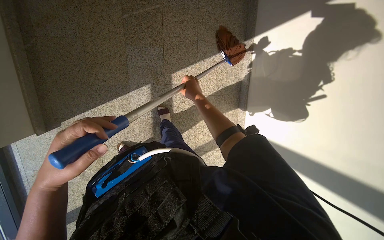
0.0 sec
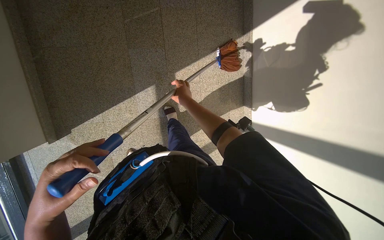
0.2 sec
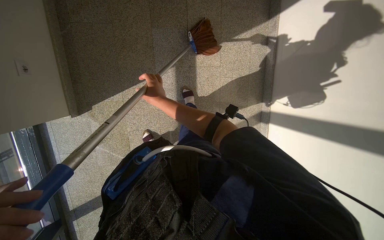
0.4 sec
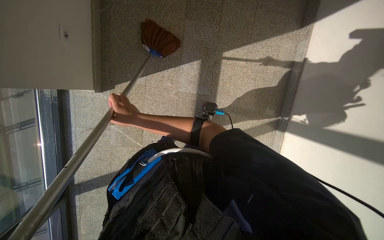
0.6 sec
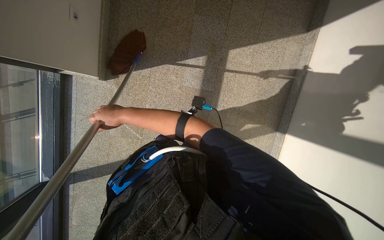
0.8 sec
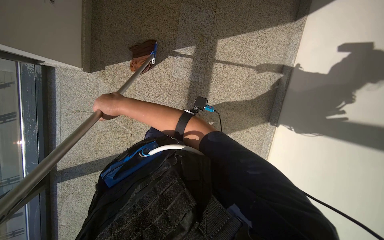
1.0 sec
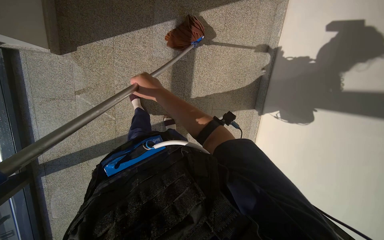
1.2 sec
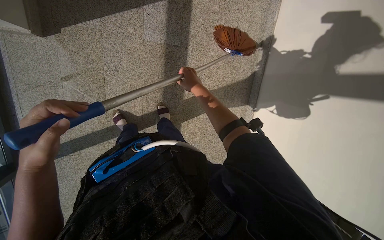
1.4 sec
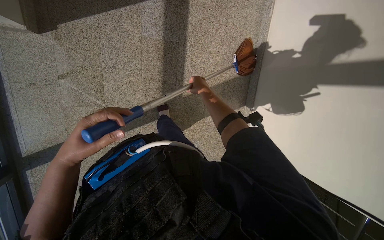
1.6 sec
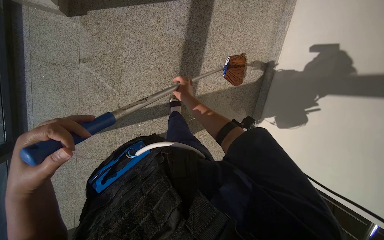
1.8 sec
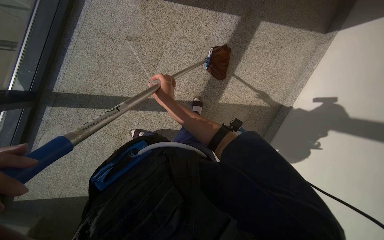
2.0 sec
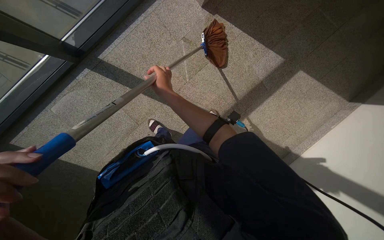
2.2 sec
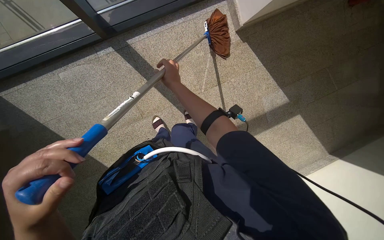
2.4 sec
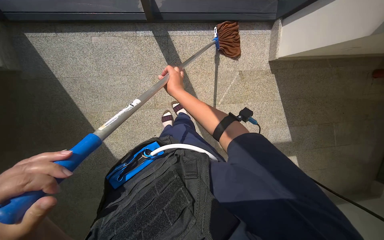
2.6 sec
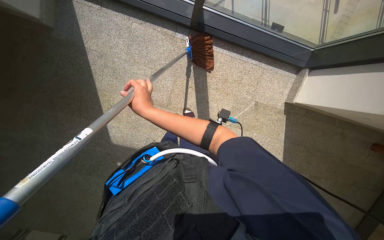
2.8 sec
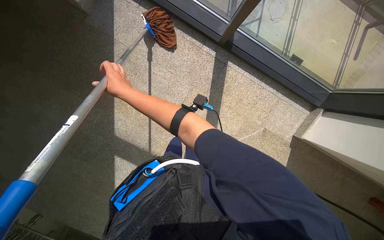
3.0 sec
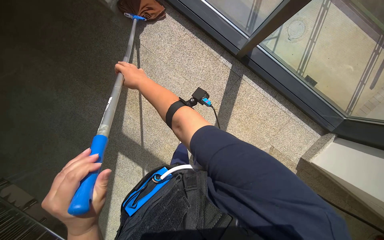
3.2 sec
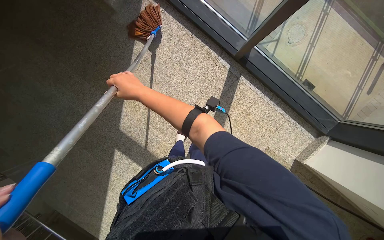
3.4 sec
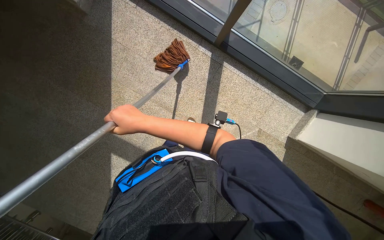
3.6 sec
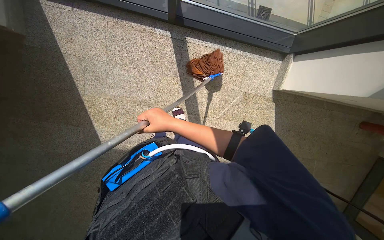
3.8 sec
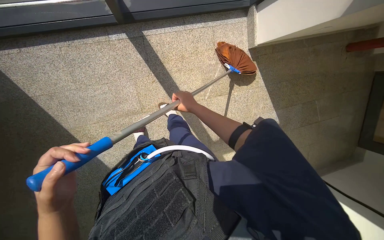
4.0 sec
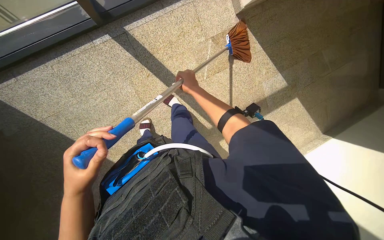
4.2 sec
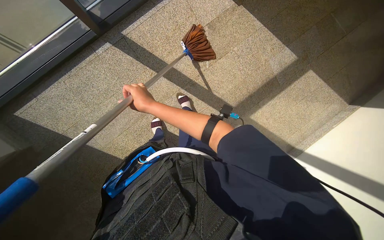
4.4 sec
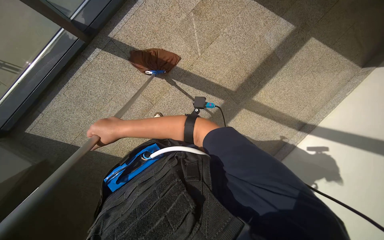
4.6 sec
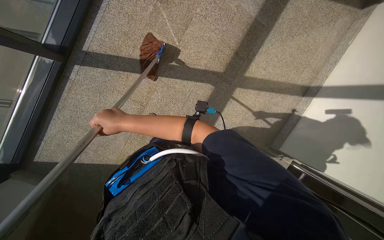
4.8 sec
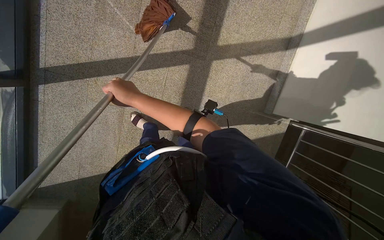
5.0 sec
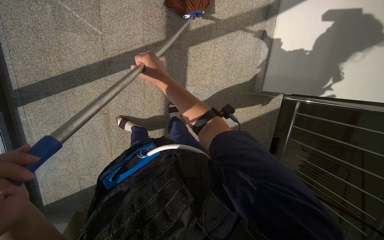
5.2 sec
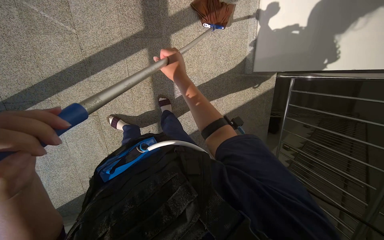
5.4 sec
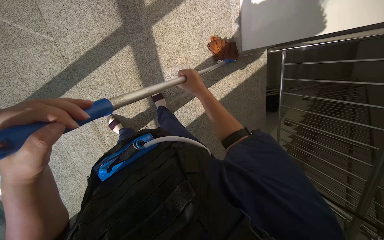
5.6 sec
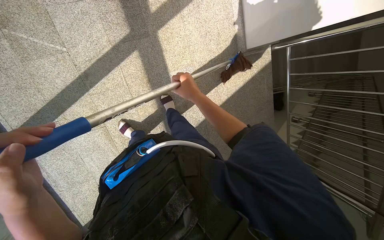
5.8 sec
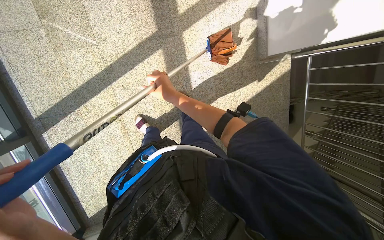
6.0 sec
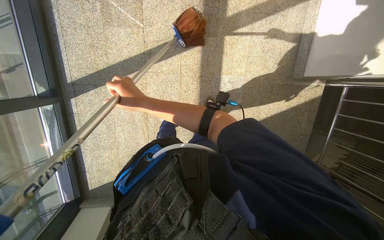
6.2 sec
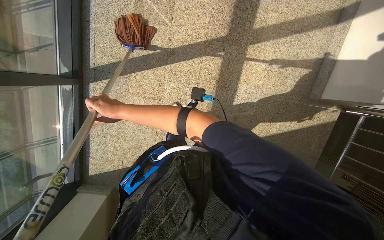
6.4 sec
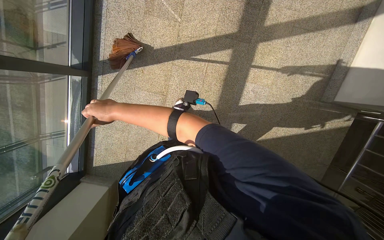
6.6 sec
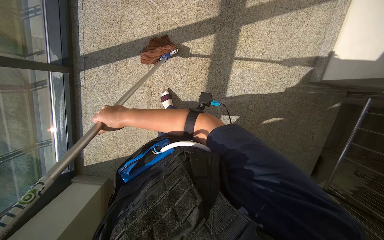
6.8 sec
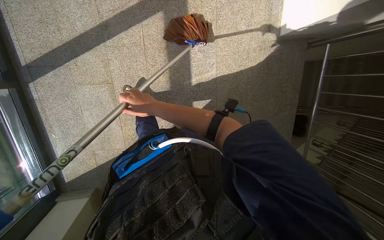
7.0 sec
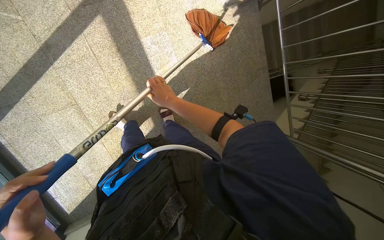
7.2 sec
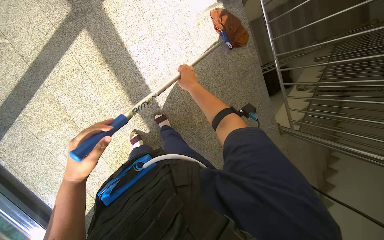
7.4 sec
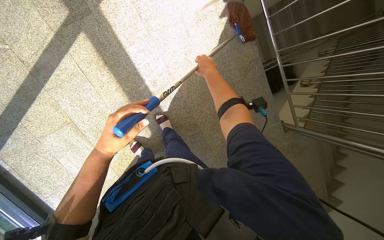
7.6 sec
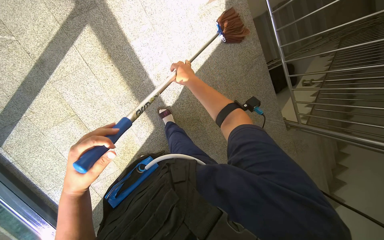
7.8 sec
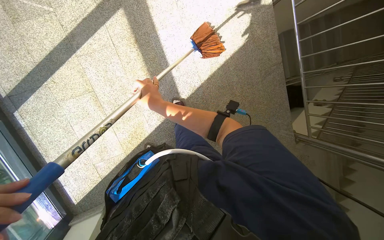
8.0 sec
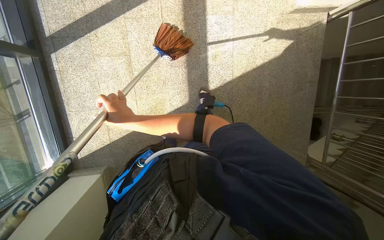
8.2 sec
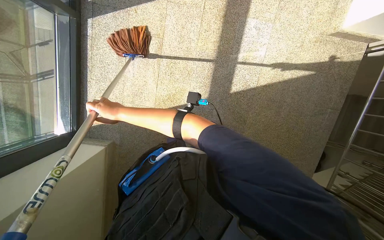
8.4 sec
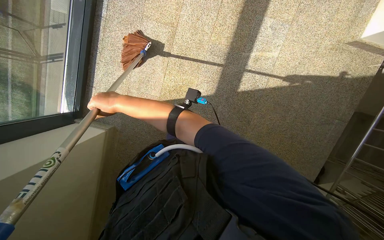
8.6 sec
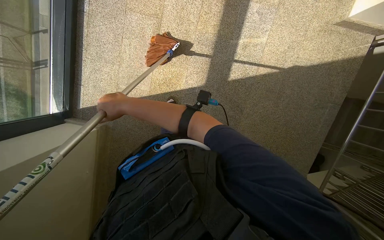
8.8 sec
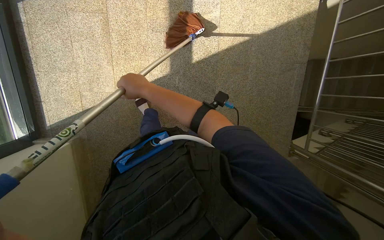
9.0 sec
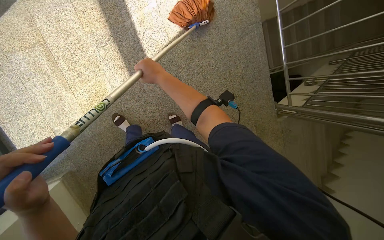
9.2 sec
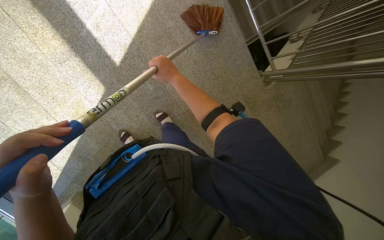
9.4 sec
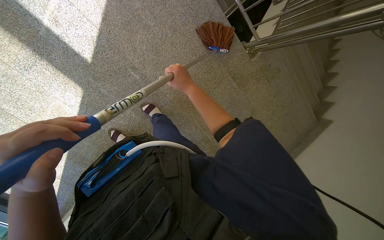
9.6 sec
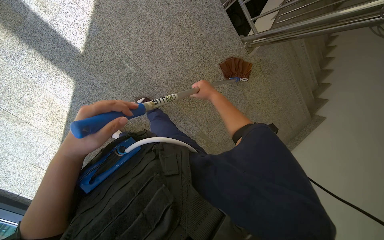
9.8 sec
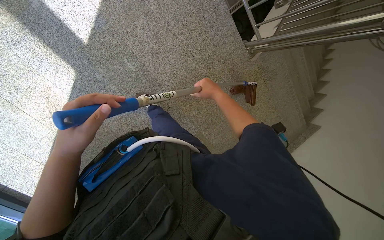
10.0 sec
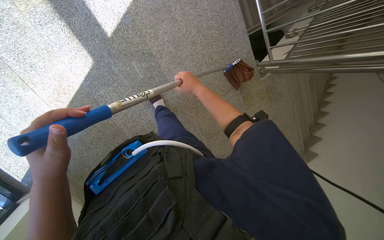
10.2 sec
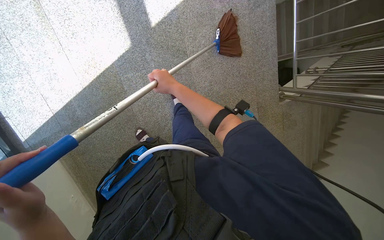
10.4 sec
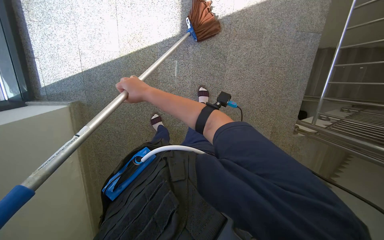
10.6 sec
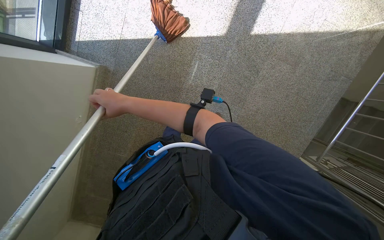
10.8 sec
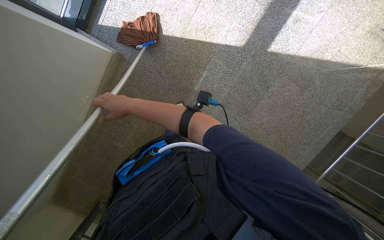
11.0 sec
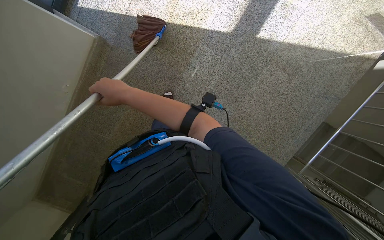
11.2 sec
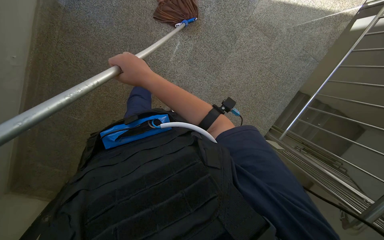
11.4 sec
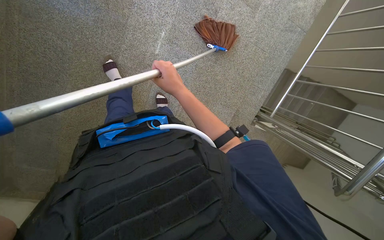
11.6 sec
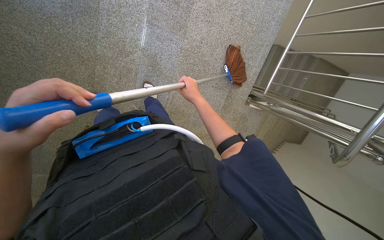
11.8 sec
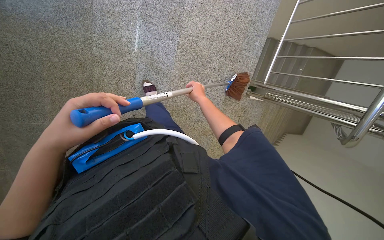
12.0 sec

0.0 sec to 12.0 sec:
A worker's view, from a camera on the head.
Job: sweeping floor.
The whole recording: Sweeping floor on landing. The worker sweeps the floor of the landing area with a broom.
1.6 sec to 3.0 sec: The wearer moves approximately 60 cm. The scene rotates clockwise by roughly 125 degrees.
3.0 sec to 4.4 sec: The view tilts about 15 degrees downward. The scene turns some 60 degrees counterclockwise in the picture.
4.4 sec to 6.0 sec: The camera pitches downward, by about 20 degrees. The scene rotates counterclockwise by approximately 60 degrees.
7.6 sec to 9.0 sec: The camera travels about 50 cm. The scene rotates clockwise by about 30 degrees.
10.4 sec to 12.0 sec: Everything in view rotates some 25 degrees clockwise.

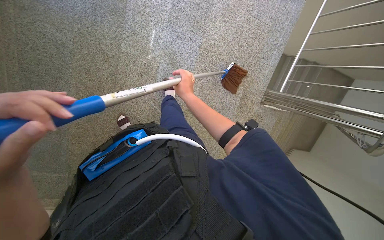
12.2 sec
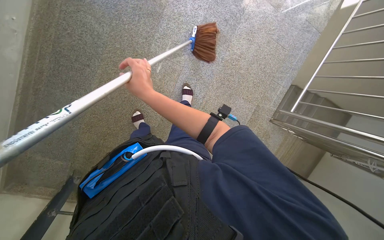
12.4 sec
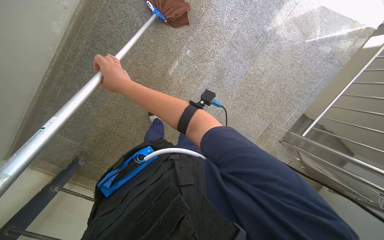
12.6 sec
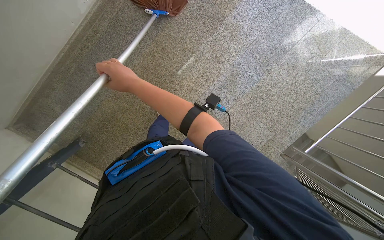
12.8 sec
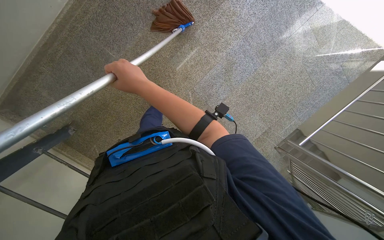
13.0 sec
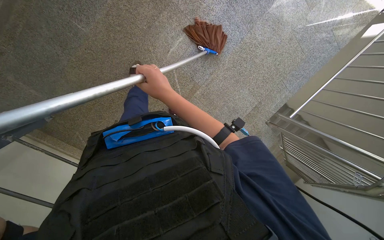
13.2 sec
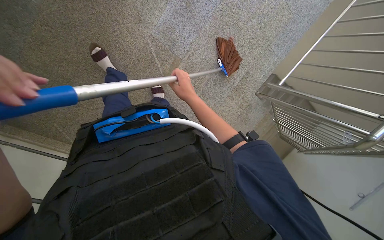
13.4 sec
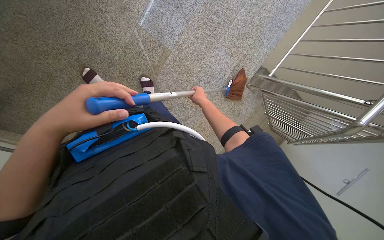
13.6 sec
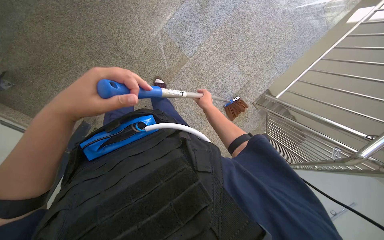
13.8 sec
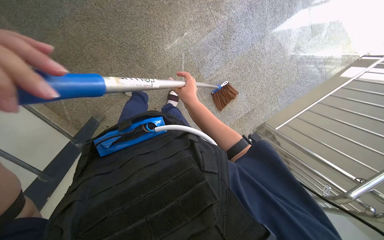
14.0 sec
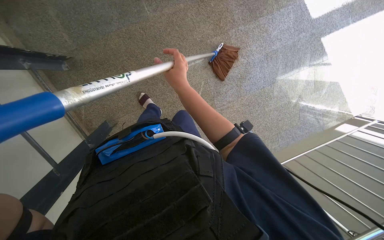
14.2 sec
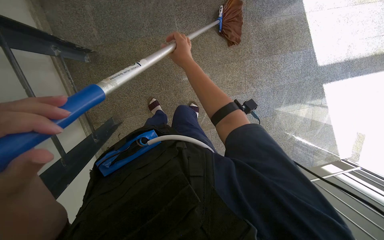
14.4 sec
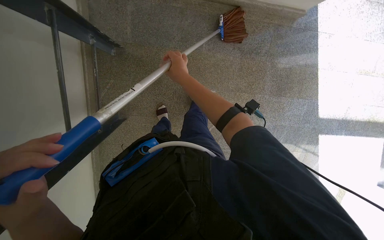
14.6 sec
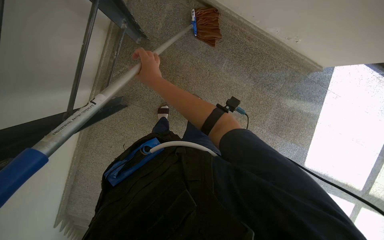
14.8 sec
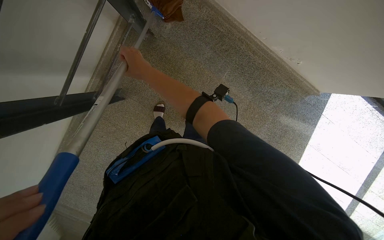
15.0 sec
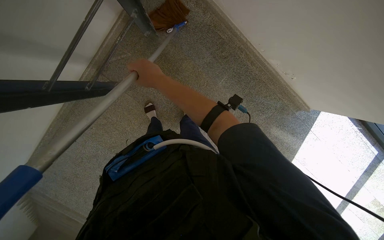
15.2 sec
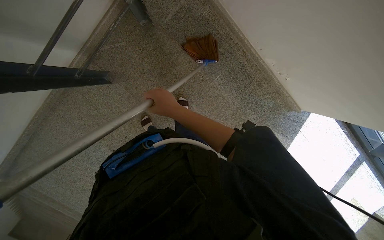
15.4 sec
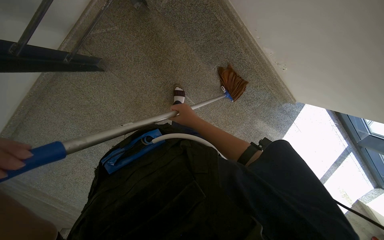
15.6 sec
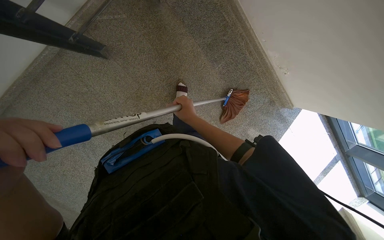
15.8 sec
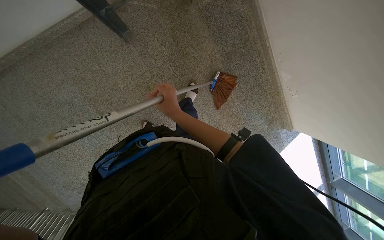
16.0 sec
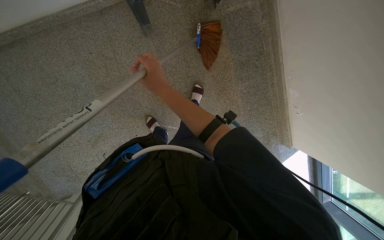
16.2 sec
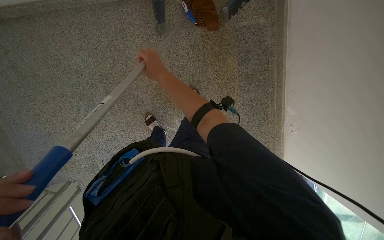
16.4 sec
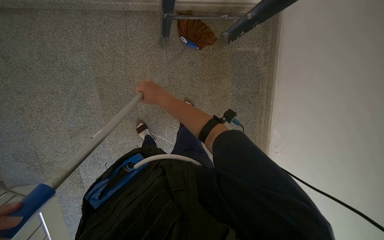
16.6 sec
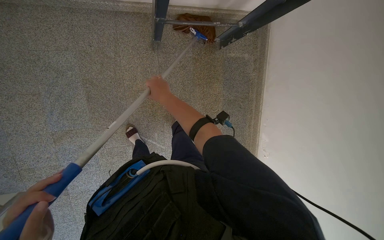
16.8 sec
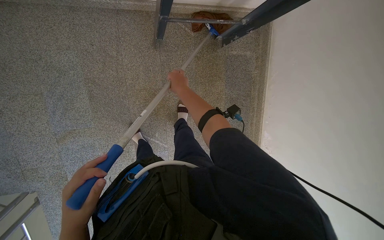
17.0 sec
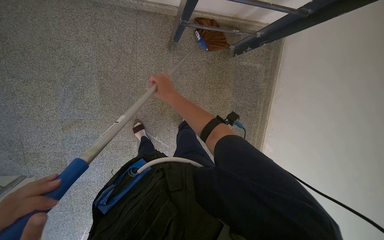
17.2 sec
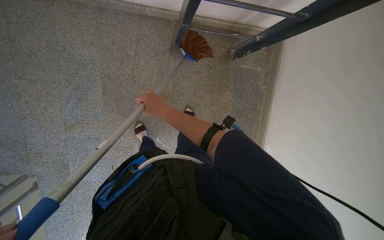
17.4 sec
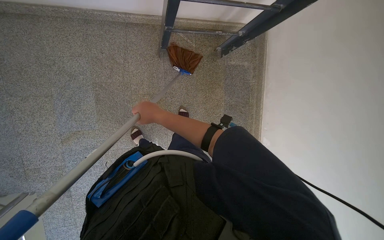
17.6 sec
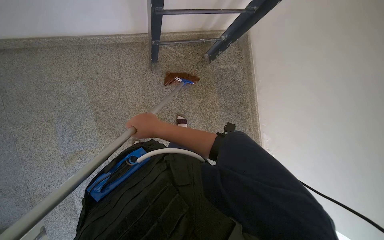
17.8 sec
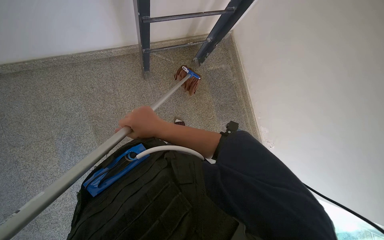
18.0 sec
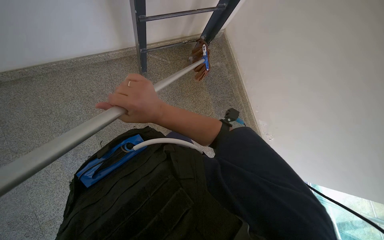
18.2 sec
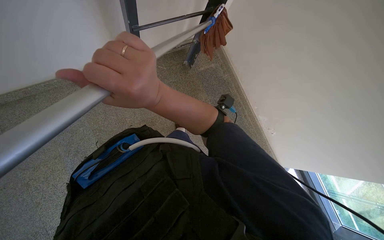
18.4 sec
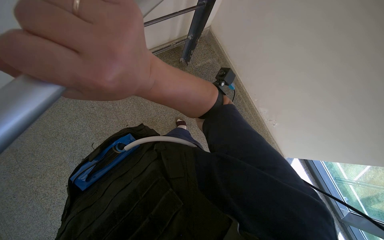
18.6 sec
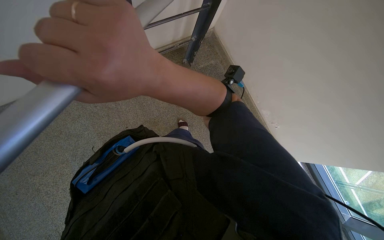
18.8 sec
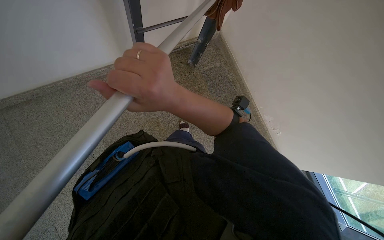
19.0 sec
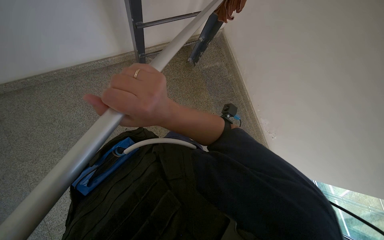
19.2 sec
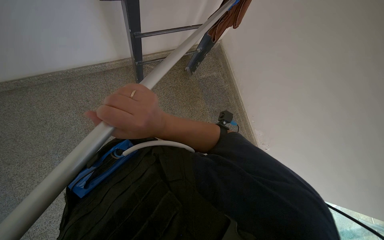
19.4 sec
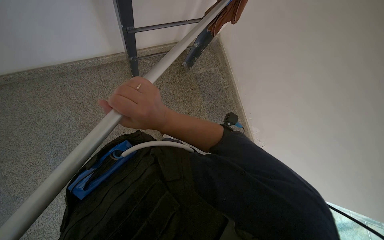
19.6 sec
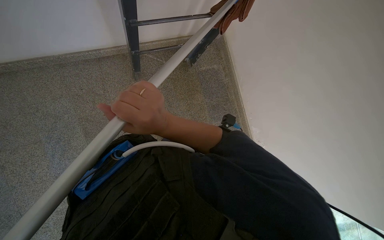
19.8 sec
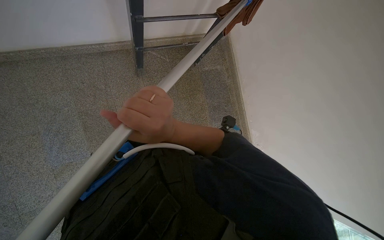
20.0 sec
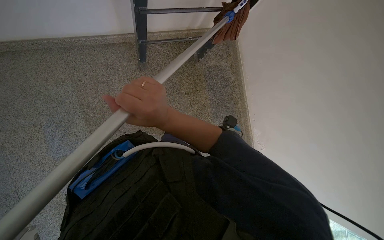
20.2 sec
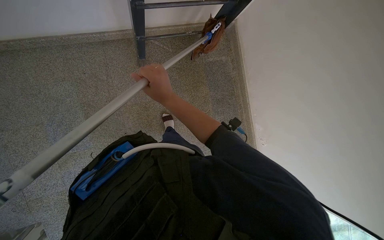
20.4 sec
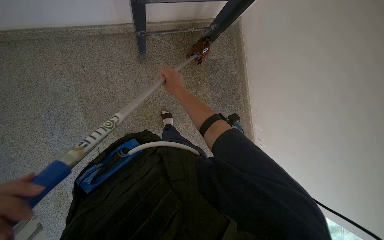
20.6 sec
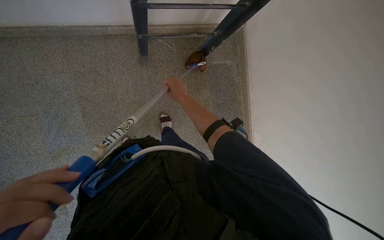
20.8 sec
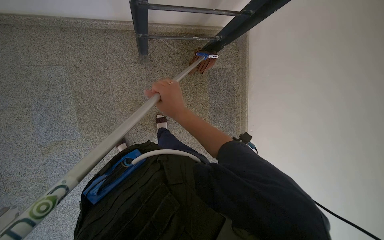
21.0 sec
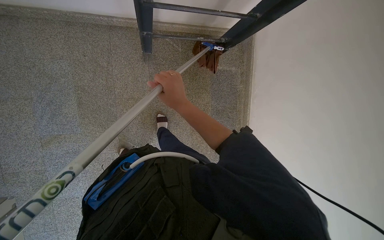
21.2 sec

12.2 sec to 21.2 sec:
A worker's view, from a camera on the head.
Job: sweeping floor.
The whole recording: Sweeping floor on landing. The worker sweeps the floor of the landing area with a broom.
12.2 sec to 13.8 sec: The camera is carried some 50 cm.
13.8 sec to 15.2 sec: The camera travels some 50 cm. The camera sweeps to the right, by roughly 20 degrees. The wearer looks some 25 degrees further upward. The scene rotates clockwise by about 80 degrees.
15.2 sec to 16.6 sec: Everything in view rotates some 45 degrees clockwise.
16.6 sec to 18.2 sec: The view tips upward by about 15 degrees.
18.2 sec to 19.8 sec: The right hand reaches approximately 20 cm nearer to the camera, then returns.
19.8 sec to 21.2 sec: The right hand heads farther from the camera and up the picture, covering roughly 25 cm.
